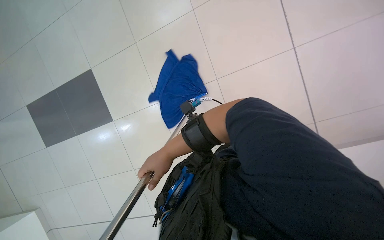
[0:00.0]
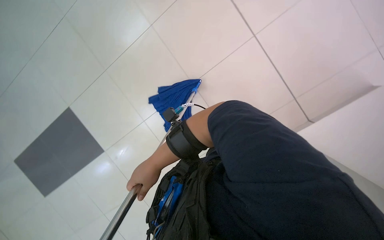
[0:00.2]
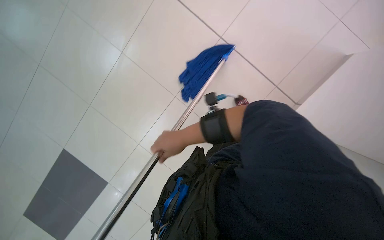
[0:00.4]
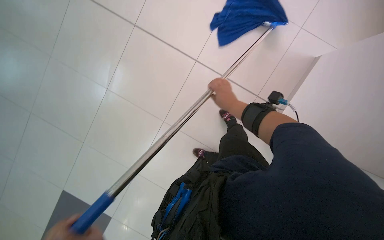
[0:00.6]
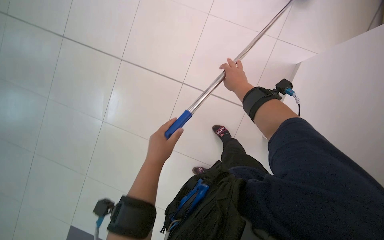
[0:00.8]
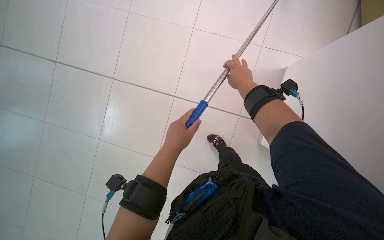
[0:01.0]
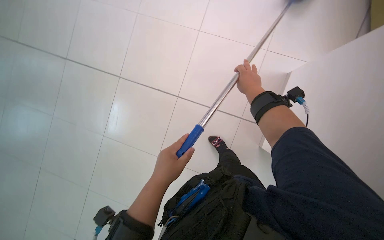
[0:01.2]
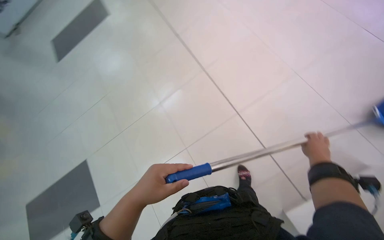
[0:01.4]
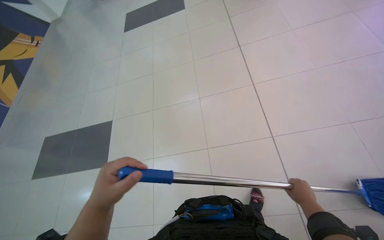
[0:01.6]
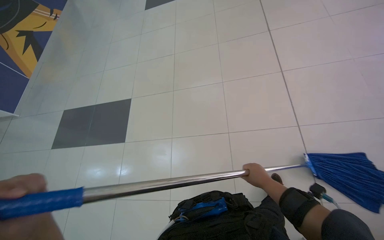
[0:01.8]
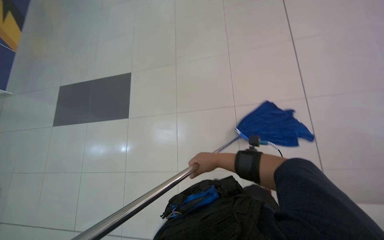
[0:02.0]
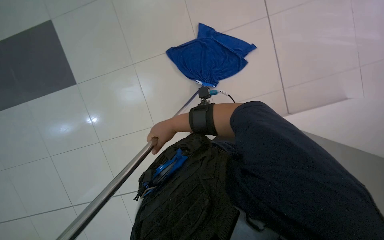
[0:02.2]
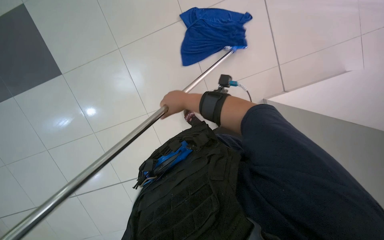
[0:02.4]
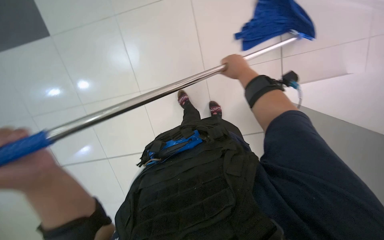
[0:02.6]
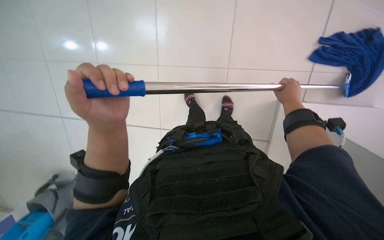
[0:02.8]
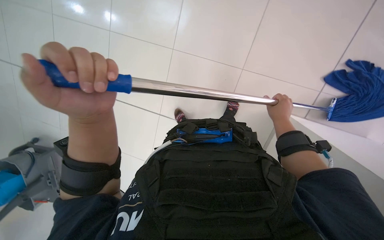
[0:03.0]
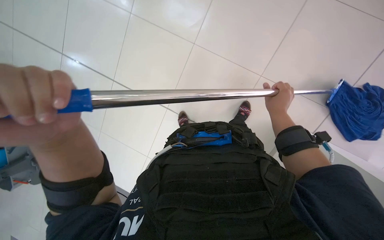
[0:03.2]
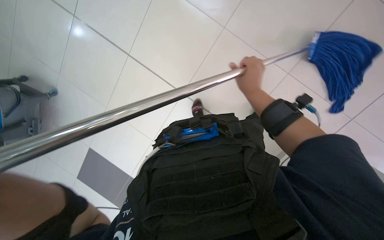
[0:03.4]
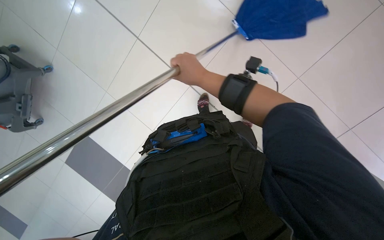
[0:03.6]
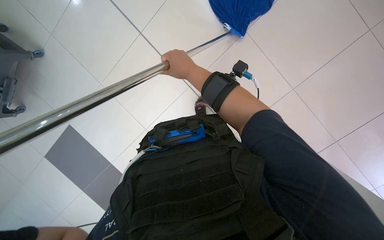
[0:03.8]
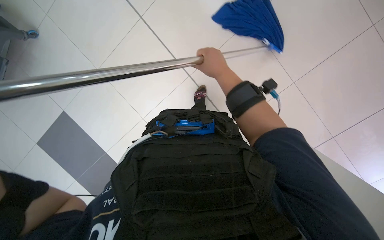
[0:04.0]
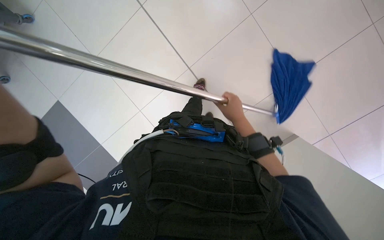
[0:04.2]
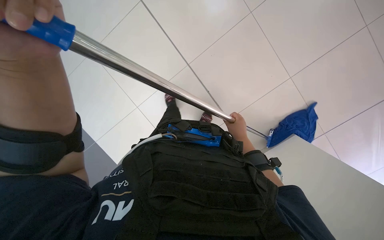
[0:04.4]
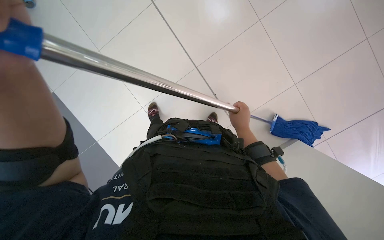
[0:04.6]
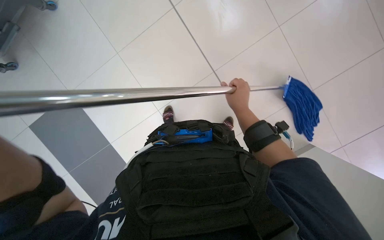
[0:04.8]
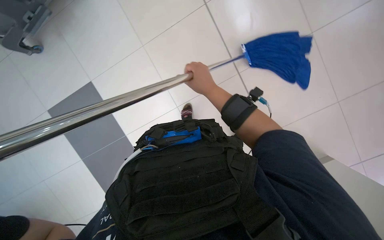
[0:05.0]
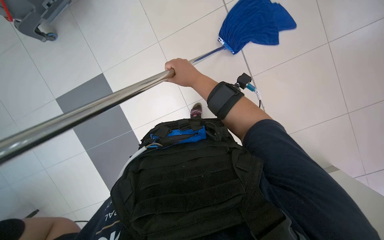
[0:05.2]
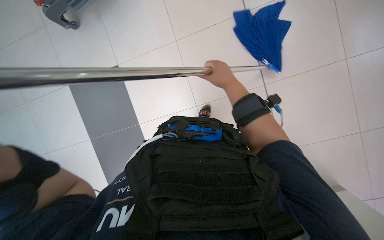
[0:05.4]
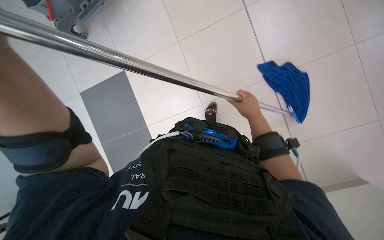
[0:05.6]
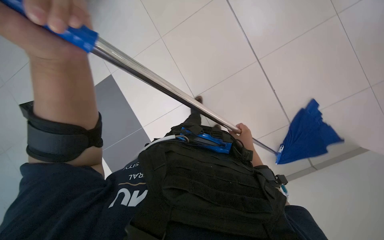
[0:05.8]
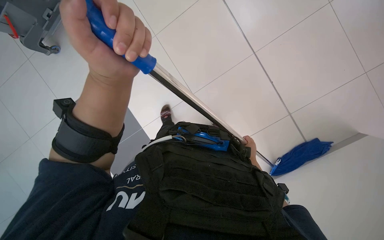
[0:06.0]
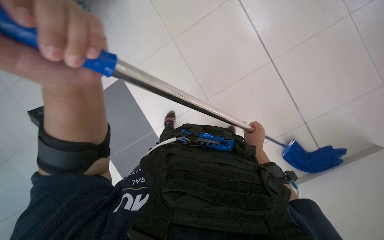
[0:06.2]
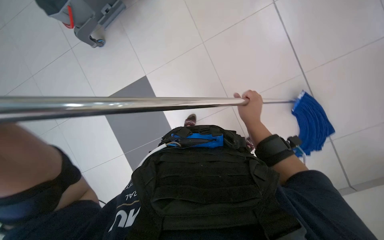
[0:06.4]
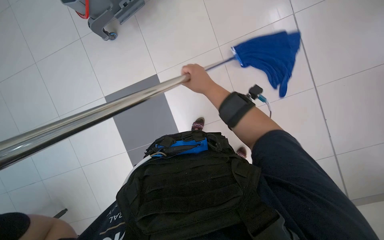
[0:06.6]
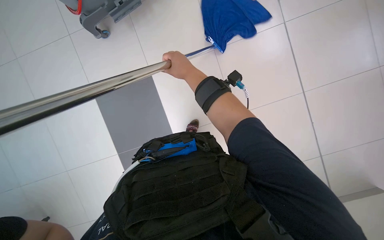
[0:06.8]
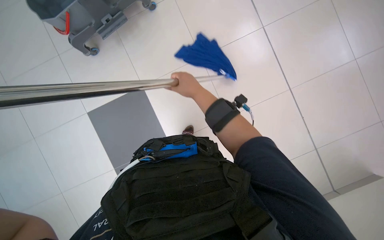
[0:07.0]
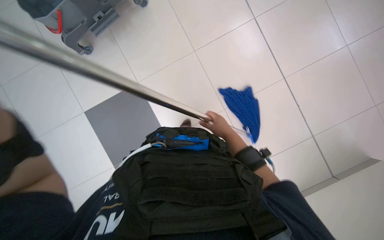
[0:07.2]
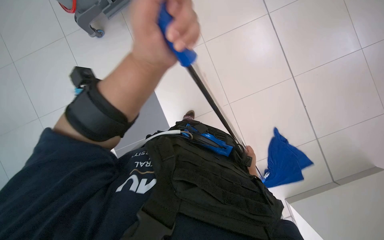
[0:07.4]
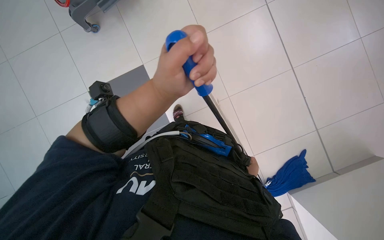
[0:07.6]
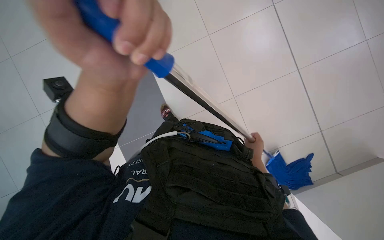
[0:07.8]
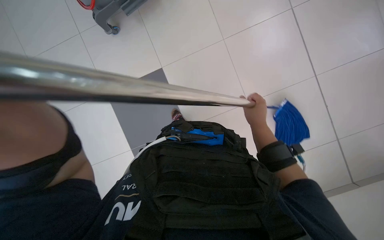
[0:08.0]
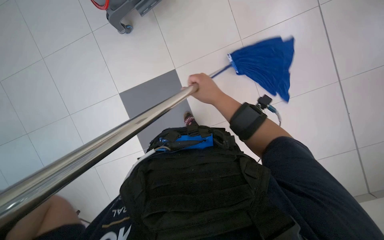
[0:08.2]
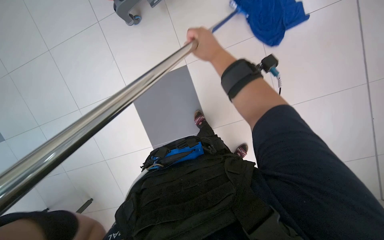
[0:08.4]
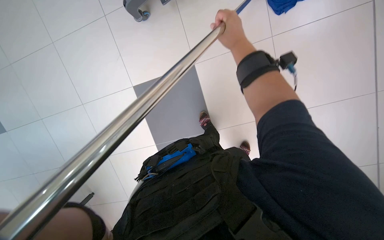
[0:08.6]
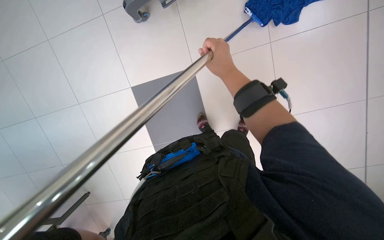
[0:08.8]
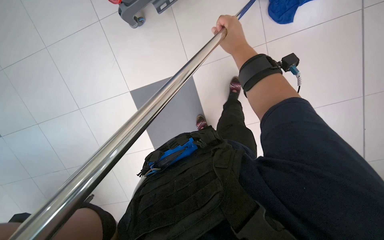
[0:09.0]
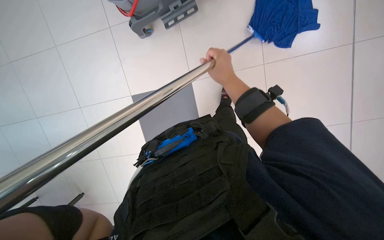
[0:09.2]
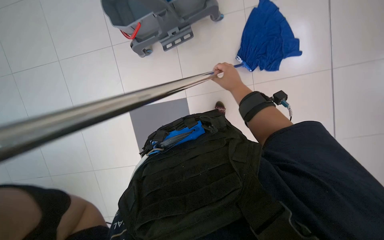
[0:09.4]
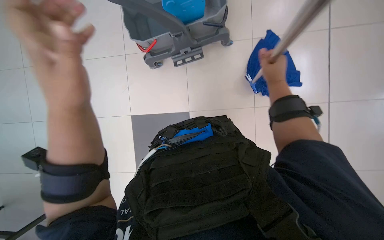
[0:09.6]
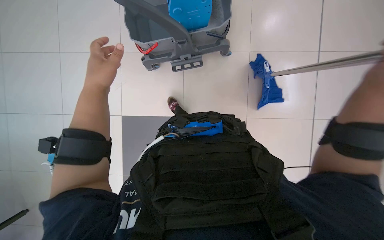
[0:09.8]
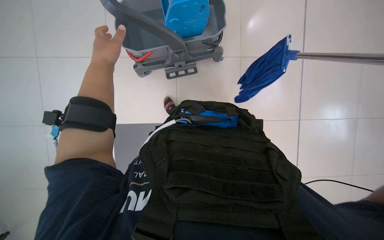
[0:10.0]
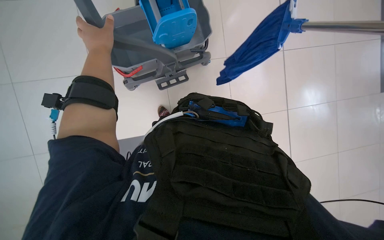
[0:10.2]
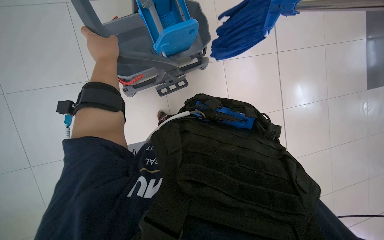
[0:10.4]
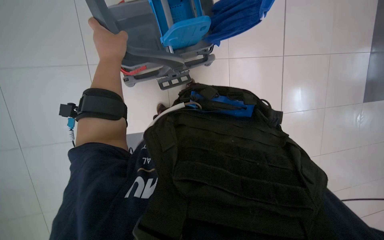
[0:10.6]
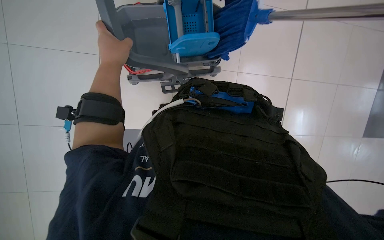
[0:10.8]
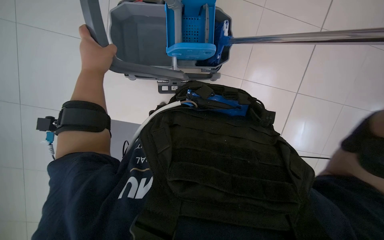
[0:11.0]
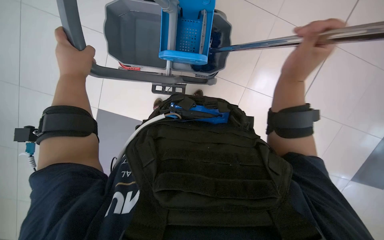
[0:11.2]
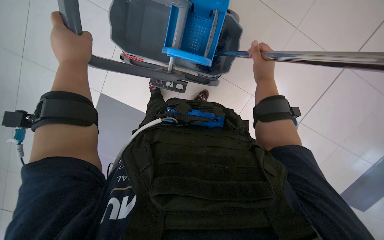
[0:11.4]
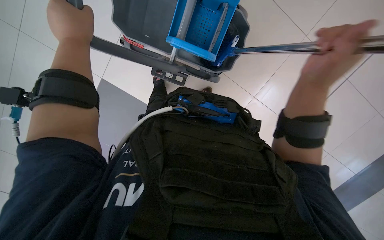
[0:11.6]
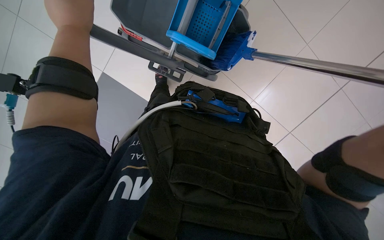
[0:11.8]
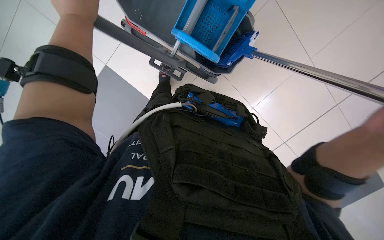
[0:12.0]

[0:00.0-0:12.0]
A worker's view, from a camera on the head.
Job: mopping floor.
The whole recording: Mopping the floor. The worker wrings the mop head, attaches it to the handle, and mops the floor.
0:01.6 to 0:03.0: The view tilts some 25 degrees downward. The right hand goes to the left and returns, approximately 70 cm each way.
0:03.0 to 0:04.4: The camera travels approximately 50 cm. The view tilts some 20 degrees upward.
0:04.4 to 0:06.0: The right hand goes about 20 cm down the picture, farther from the camera and to the right.
0:07.6 to 0:09.0: The right hand heads up the picture and nearer to the camera, covering approximately 60 cm.
0:09.0 to 0:10.4: The camera sweeps to the right, by some 20 degrees. The view tips upward by roughly 25 degrees.
0:10.4 to 0:12.0: The scene turns about 35 degrees clockwise in the picture. The left hand moves nearer to the camera, some 10 cm.

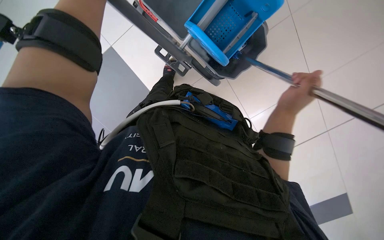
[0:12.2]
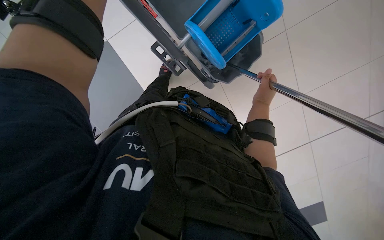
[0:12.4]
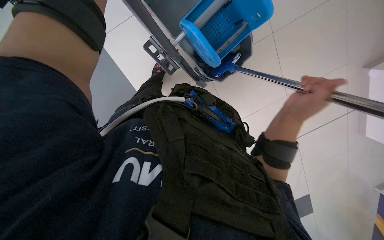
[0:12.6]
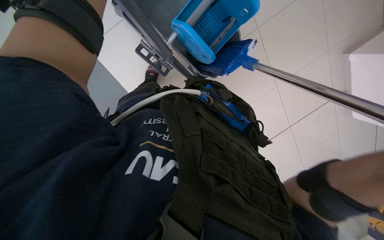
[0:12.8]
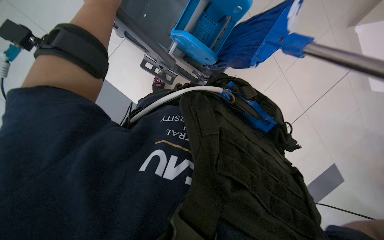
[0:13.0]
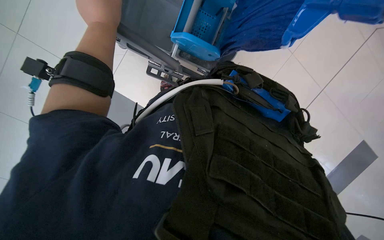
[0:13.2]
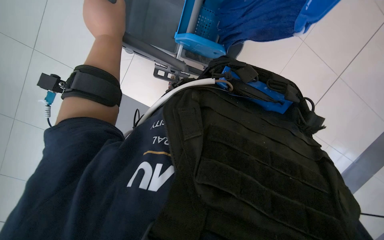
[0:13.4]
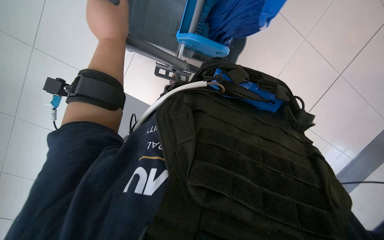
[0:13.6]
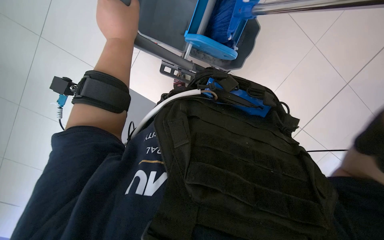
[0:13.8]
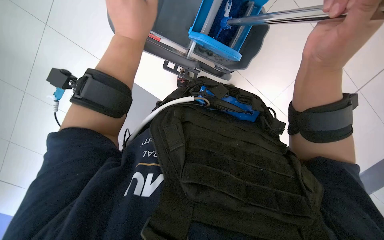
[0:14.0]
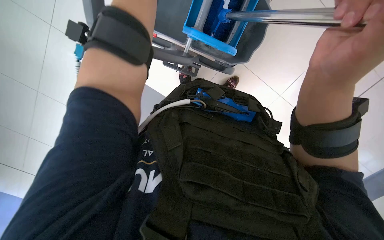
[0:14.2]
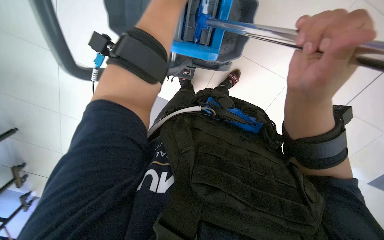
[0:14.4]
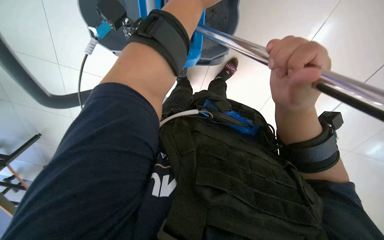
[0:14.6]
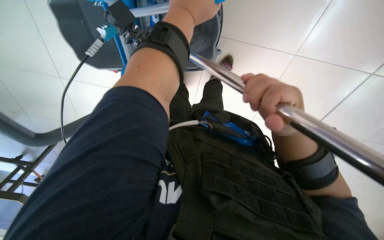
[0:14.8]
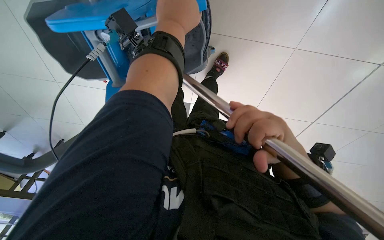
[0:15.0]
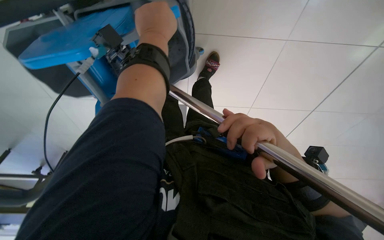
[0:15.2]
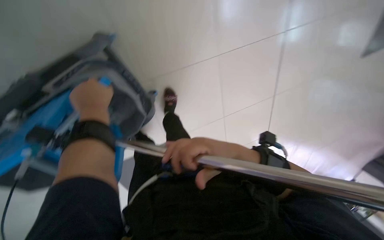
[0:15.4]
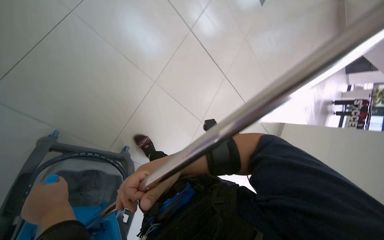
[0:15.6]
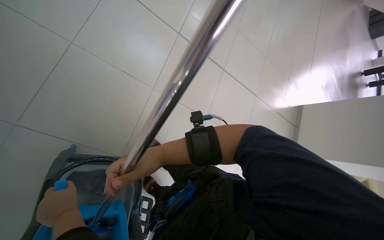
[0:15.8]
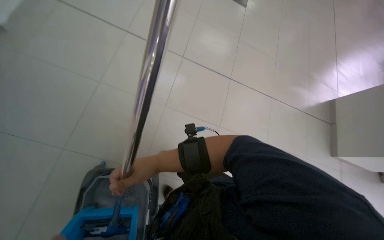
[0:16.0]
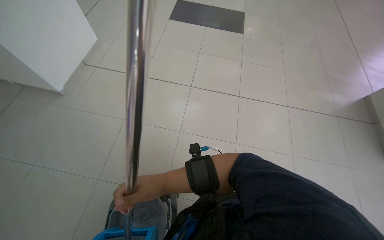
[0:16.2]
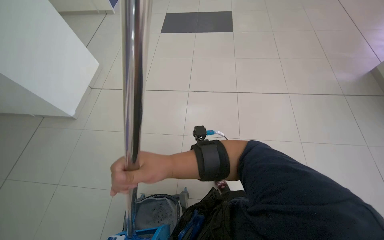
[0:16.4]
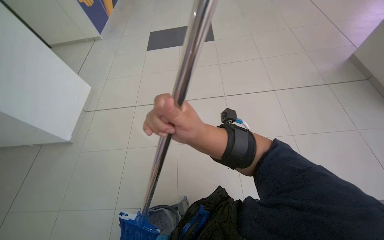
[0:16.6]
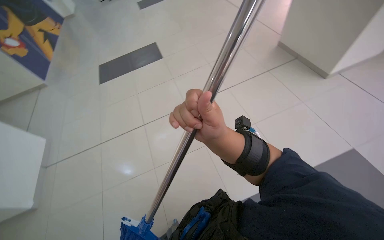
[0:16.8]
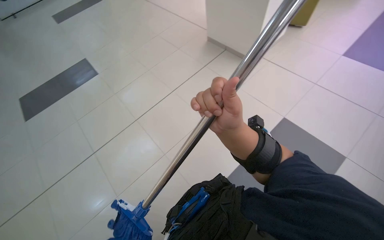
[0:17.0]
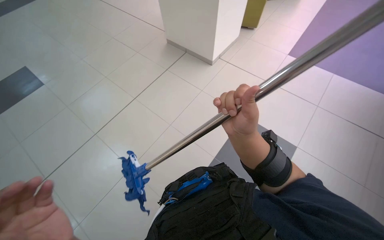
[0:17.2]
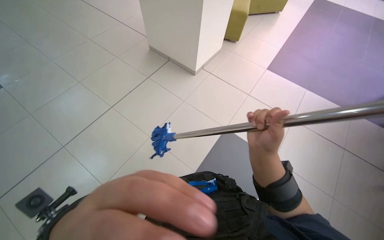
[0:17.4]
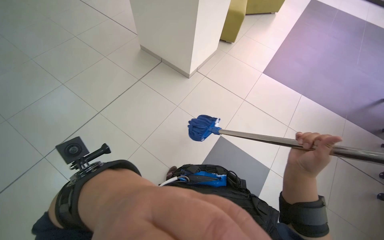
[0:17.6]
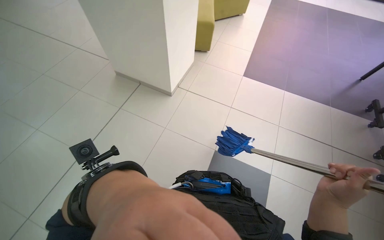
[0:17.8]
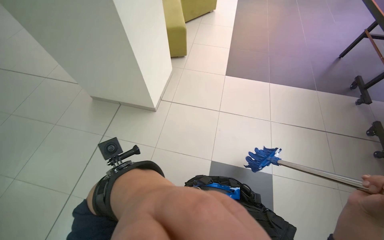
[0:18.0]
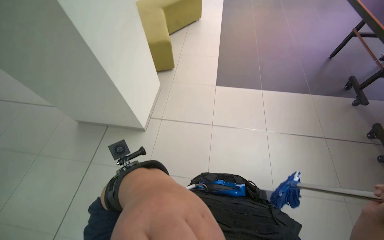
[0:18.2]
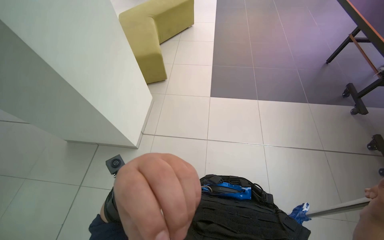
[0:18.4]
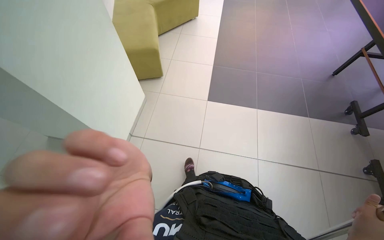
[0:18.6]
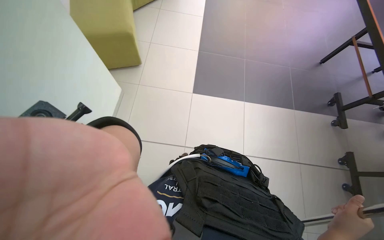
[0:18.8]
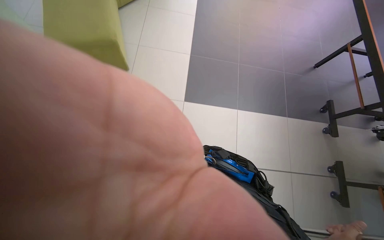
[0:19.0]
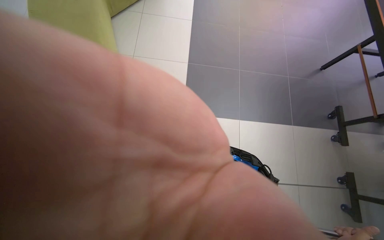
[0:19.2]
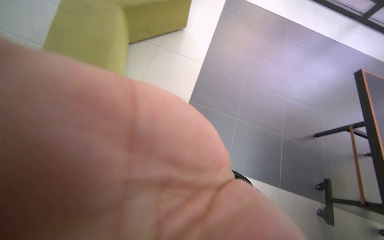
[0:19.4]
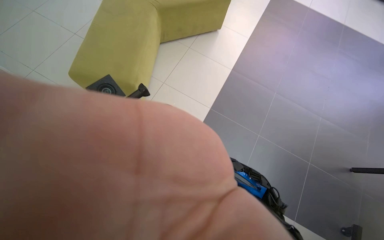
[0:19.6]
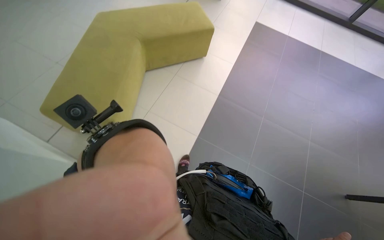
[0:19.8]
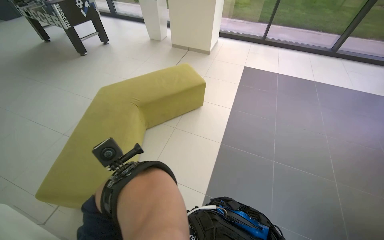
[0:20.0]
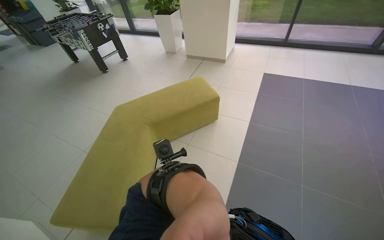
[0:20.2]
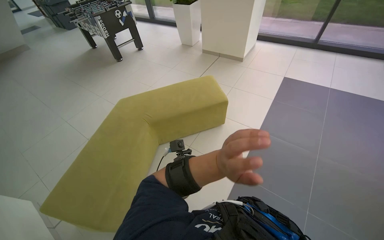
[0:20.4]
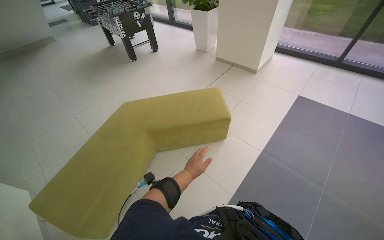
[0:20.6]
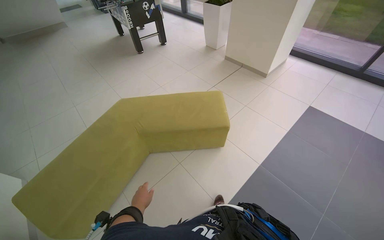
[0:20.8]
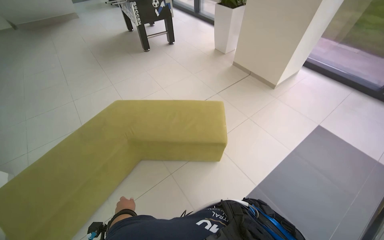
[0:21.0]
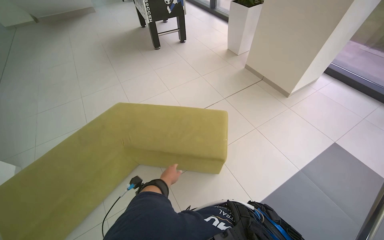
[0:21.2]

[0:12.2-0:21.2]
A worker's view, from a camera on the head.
Job: mopping floor.
The whole recording: Mopping the floor. The worker wrings the mop head, attaches it to the handle, and mops the floor.
0:13.8 to 0:15.2: The wearer looks roughly 15 degrees further upward.
0:15.2 to 0:16.6: The view tilts roughly 30 degrees upward. The scene rotates counterclockwise by about 75 degrees.
0:16.6 to 0:18.2: The head rotates some 50 degrees to the right. The wearer looks about 15 degrees further upward.
0:19.8 to 0:21.2: The camera is carried some 1 m. The head turns to the left by roughly 35 degrees.
